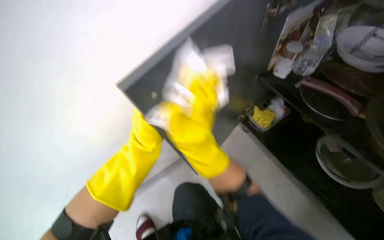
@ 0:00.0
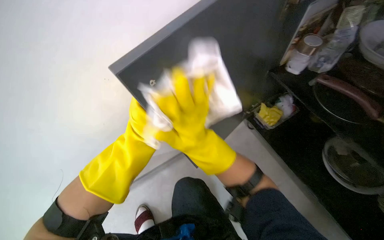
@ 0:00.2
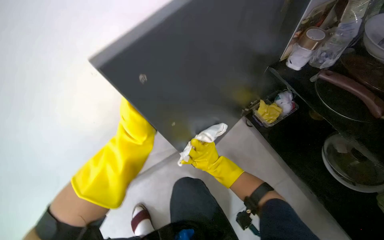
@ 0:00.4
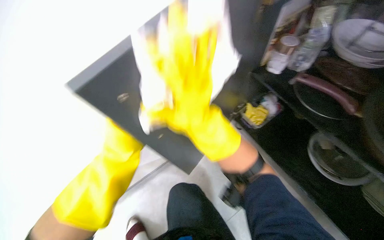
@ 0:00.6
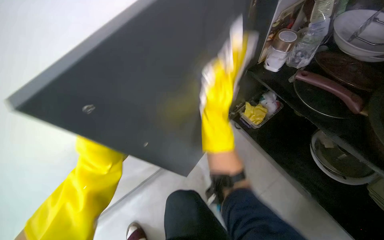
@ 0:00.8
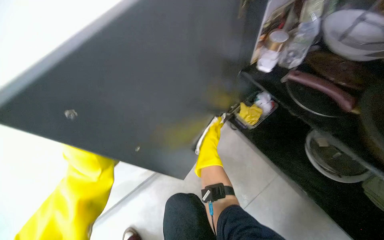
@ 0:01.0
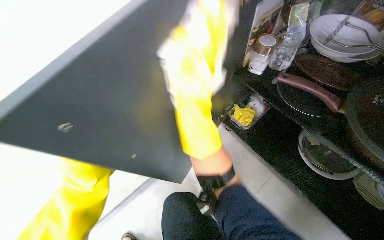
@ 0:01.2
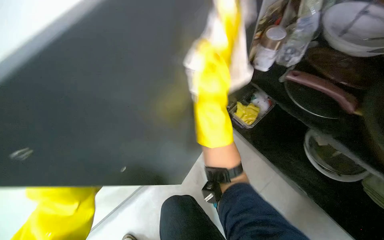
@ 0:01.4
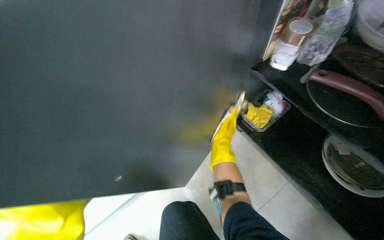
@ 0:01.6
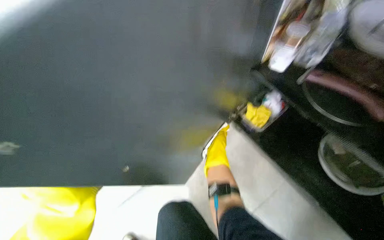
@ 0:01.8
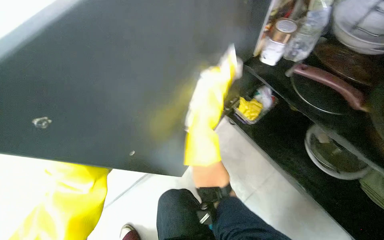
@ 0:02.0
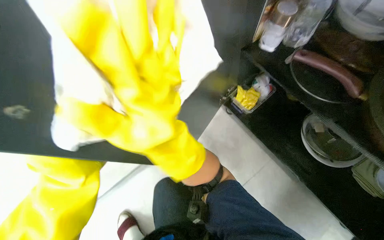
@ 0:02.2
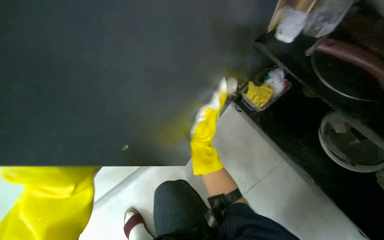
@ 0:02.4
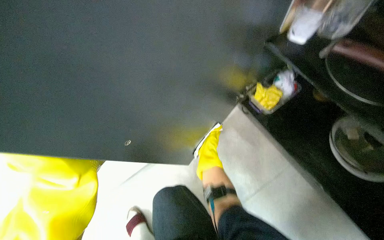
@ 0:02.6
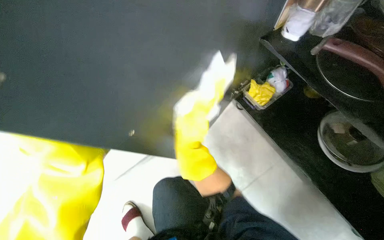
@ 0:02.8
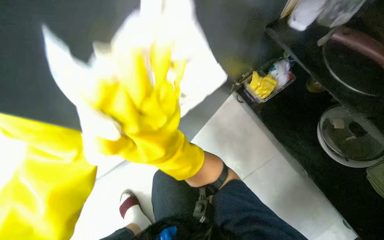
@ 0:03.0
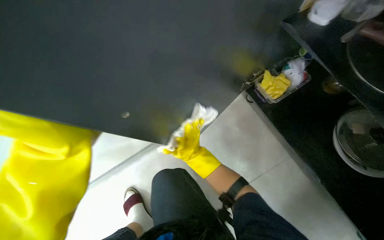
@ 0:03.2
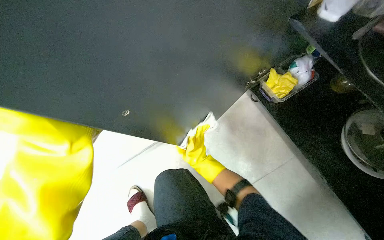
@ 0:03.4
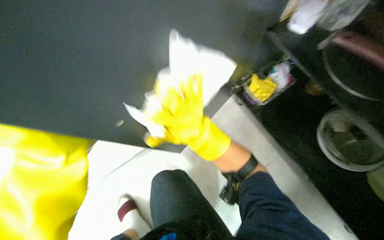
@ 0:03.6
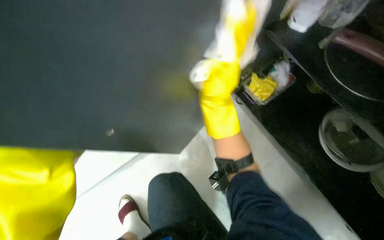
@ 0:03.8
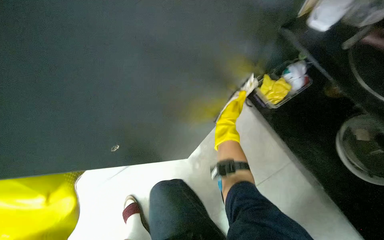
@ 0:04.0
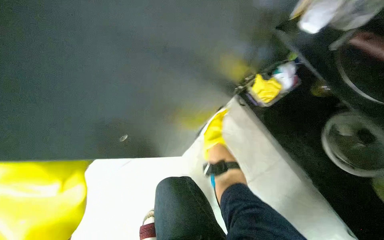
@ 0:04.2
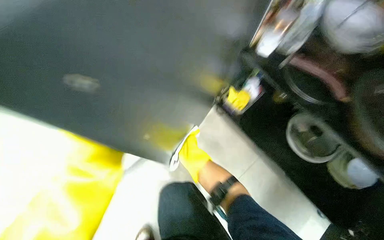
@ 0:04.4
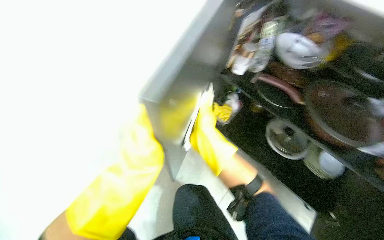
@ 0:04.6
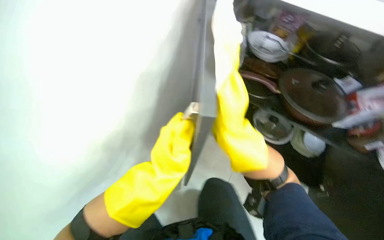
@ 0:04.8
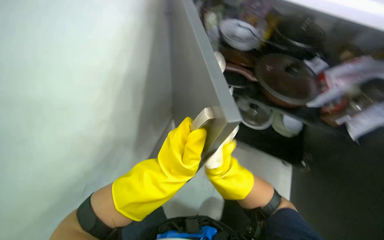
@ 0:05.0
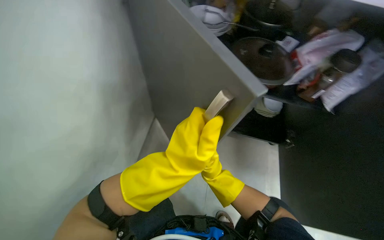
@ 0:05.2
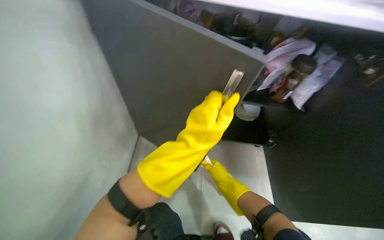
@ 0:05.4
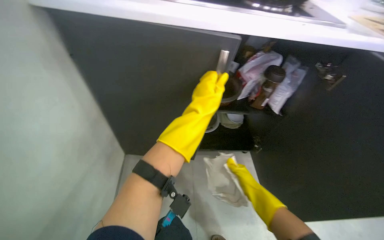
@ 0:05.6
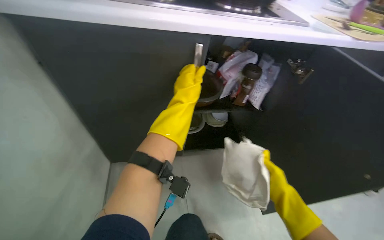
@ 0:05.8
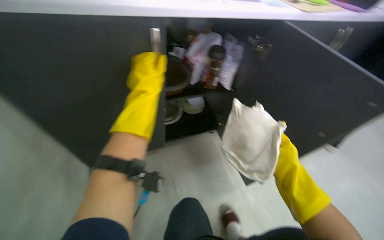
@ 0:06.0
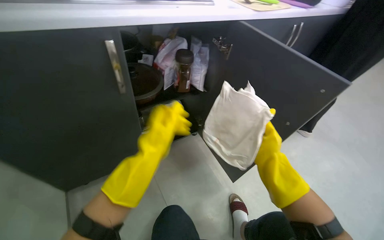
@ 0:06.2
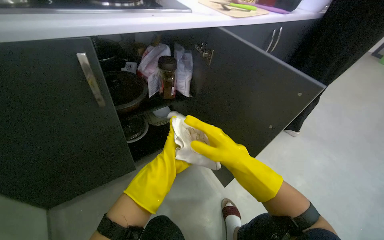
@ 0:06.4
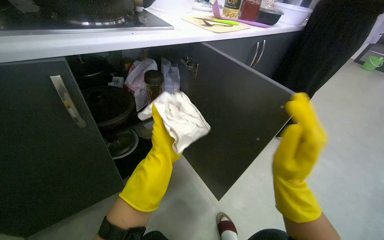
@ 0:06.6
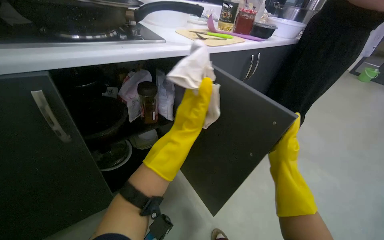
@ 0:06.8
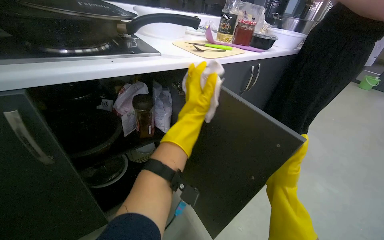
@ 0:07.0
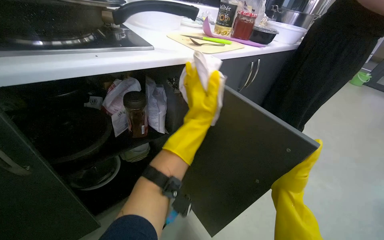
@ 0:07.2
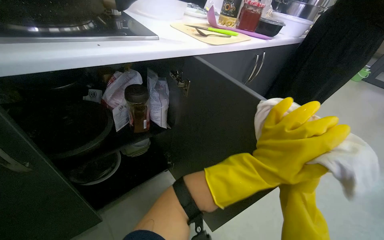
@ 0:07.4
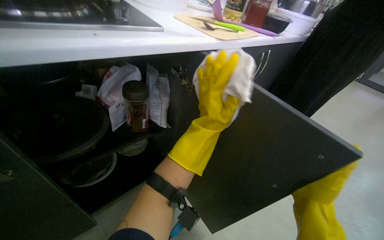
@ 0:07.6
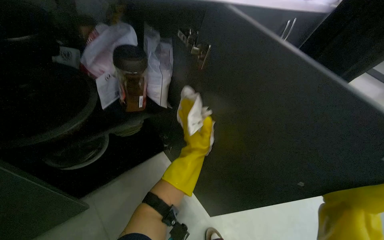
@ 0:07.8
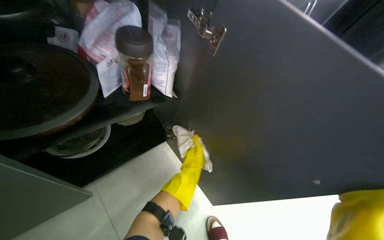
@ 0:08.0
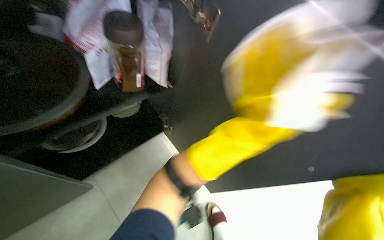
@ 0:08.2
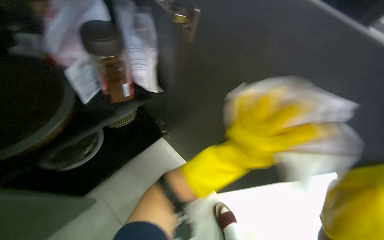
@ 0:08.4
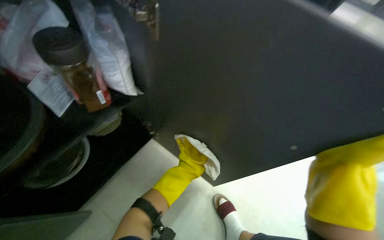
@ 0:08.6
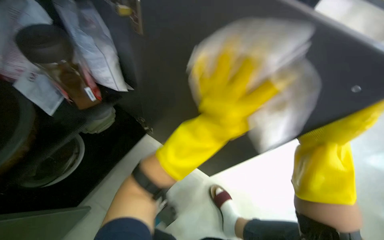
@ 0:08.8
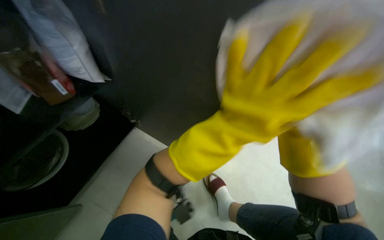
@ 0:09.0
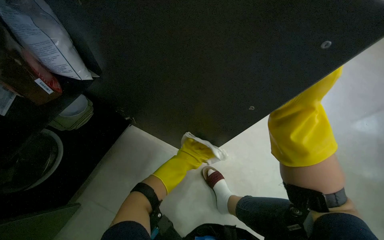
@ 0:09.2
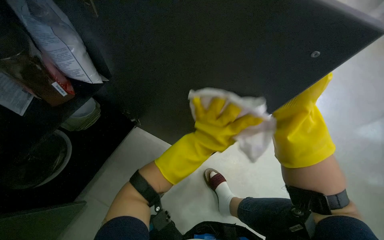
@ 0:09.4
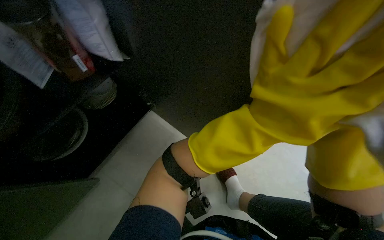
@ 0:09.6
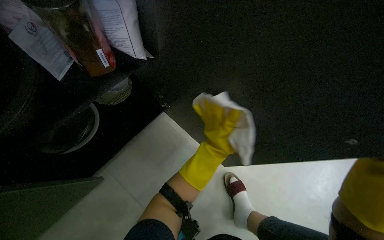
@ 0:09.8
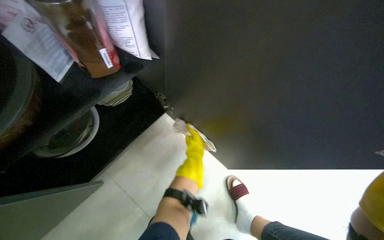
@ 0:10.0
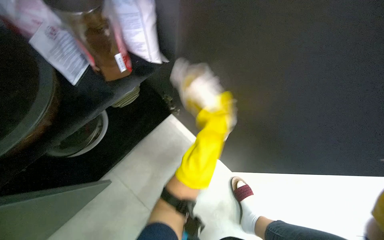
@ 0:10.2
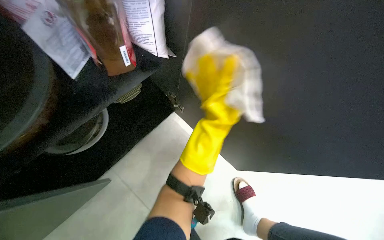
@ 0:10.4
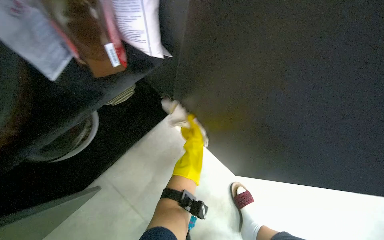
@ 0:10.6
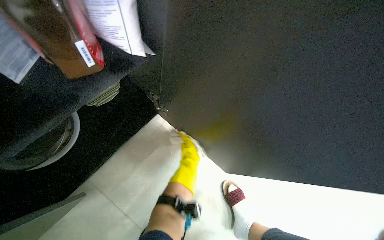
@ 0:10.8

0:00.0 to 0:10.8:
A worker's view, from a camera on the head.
Job: cleaning kitchen.
The whole recording: Wiping inside kitchen cabinet. The worker wipes the interior surfaces of the kitchen cabinet doors with a cloth.
0:00.0 to 0:01.6: The right hand goes nearer and farther, roughly 25 cm each way, reversing 2 times.
0:01.6 to 0:03.0: The right hand swings nearer and farther, roughly 35 cm each way, with 2 reversals.
0:03.0 to 0:04.6: The head rotates roughly 20 degrees to the right. The camera pitches upward, by approximately 15 degrees. The right hand swings nearer and farther, roughly 40 cm each way, with 3 reversals.
0:04.6 to 0:06.2: The wearer looks some 75 degrees further to the right.
0:07.8 to 0:09.2: The wearer looks roughly 20 degrees further downward.
0:09.2 to 0:10.8: The left hand goes nearer and farther, about 30 cm each way, reversing 3 times.

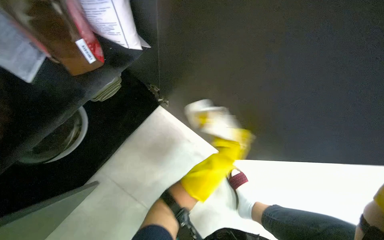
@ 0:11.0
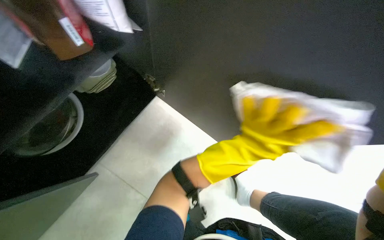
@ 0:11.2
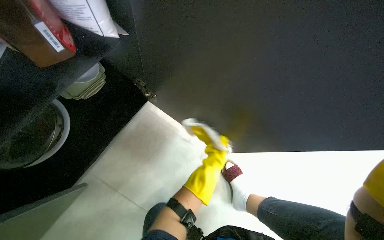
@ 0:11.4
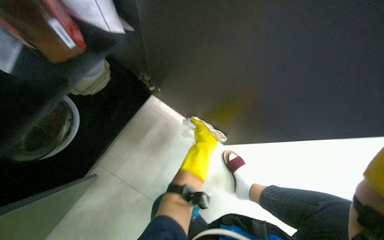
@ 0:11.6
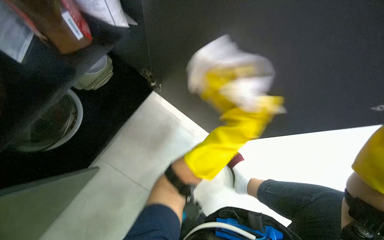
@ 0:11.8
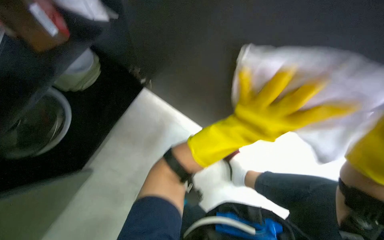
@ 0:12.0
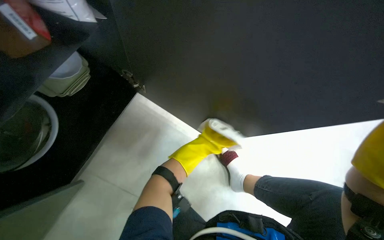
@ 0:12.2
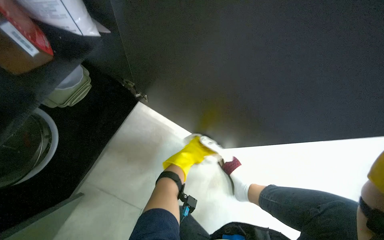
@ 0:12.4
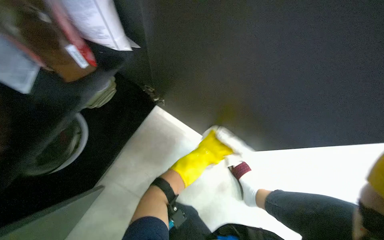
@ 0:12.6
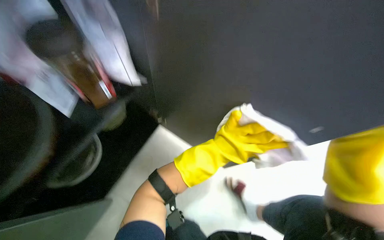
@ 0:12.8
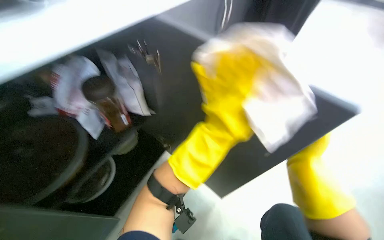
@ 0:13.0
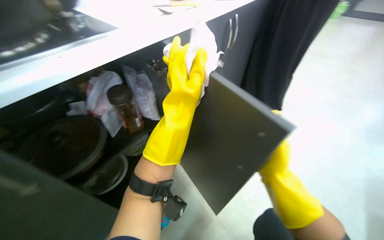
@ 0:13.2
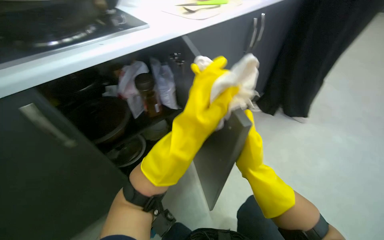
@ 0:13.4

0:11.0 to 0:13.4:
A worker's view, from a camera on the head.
Job: cleaning kitchen.
The whole recording: Wiping inside kitchen cabinet. The worker wipes the interior surfaces of the kitchen cabinet doors with a cloth.
0:11.0 to 0:12.2: The left hand goes nearer and farther, about 30 cm each way, reversing 3 times.
0:12.2 to 0:13.4: The camera is aimed approximately 20 degrees further to the left. The view tips upward by roughly 25 degrees. The left hand shifts roughly 50 cm nearer to the camera.

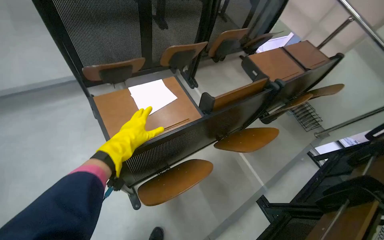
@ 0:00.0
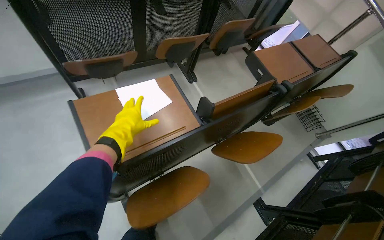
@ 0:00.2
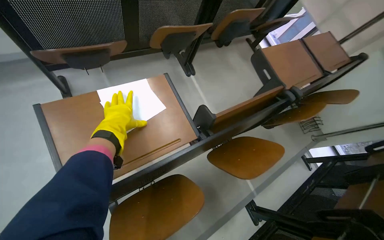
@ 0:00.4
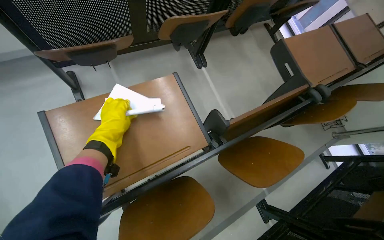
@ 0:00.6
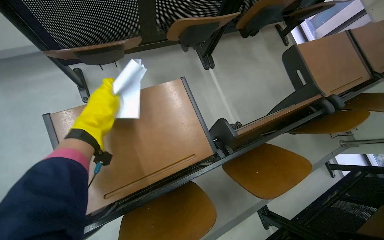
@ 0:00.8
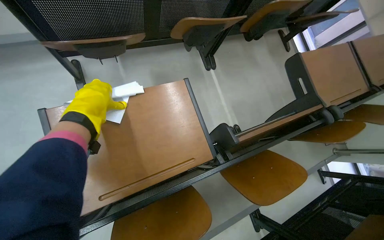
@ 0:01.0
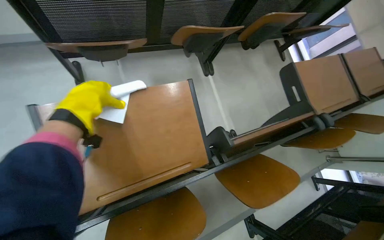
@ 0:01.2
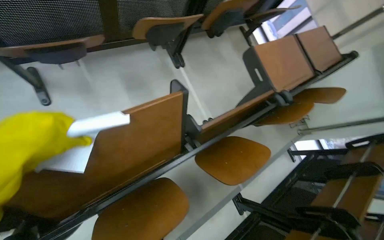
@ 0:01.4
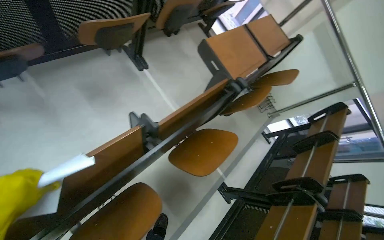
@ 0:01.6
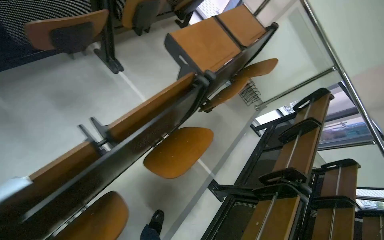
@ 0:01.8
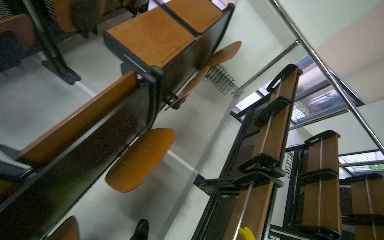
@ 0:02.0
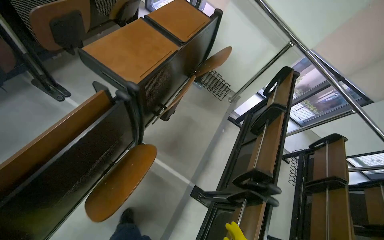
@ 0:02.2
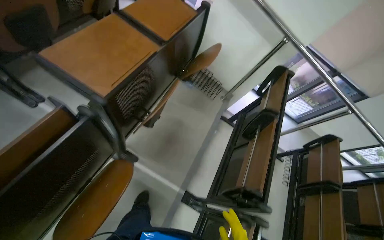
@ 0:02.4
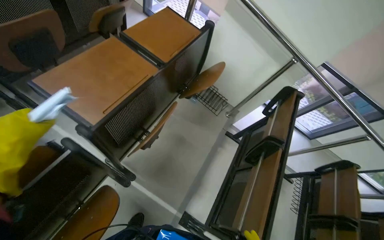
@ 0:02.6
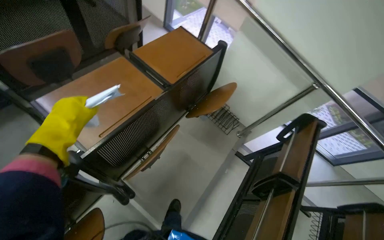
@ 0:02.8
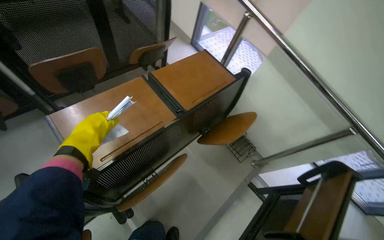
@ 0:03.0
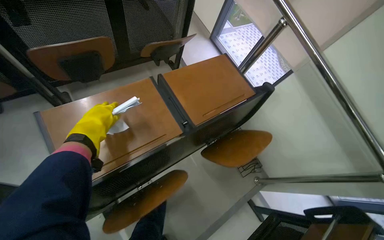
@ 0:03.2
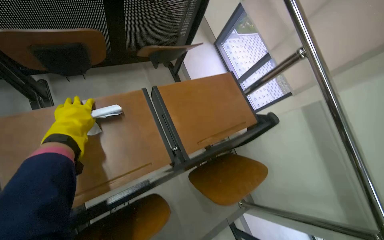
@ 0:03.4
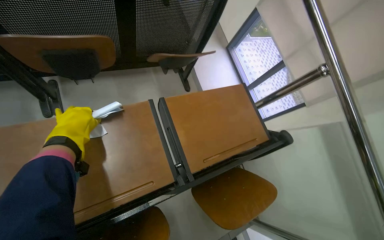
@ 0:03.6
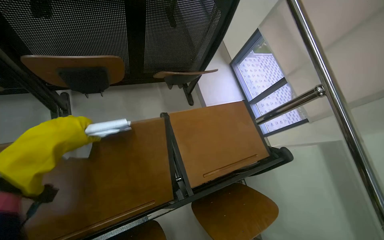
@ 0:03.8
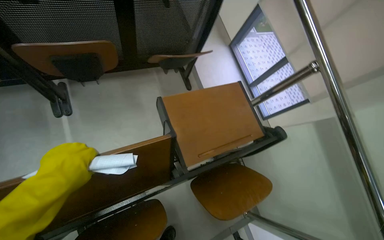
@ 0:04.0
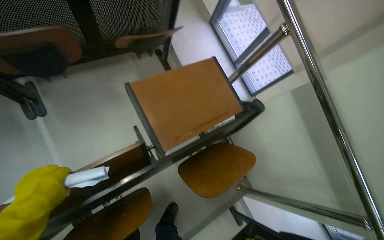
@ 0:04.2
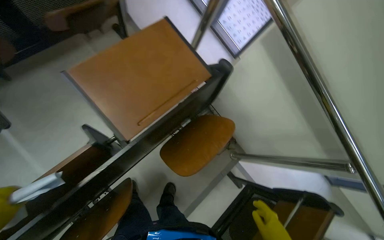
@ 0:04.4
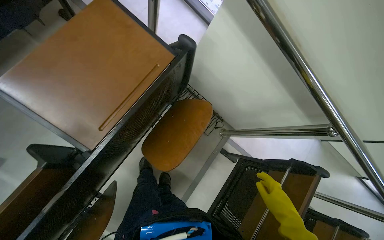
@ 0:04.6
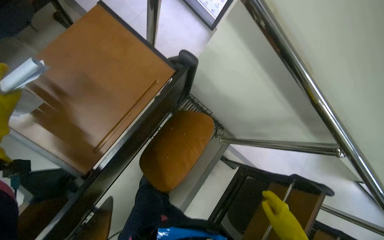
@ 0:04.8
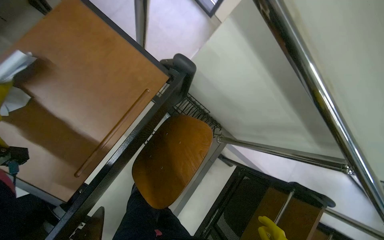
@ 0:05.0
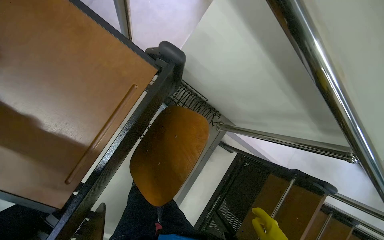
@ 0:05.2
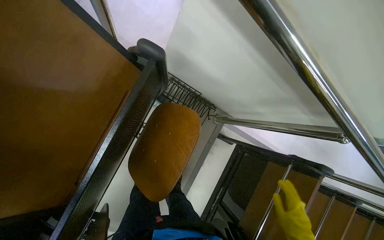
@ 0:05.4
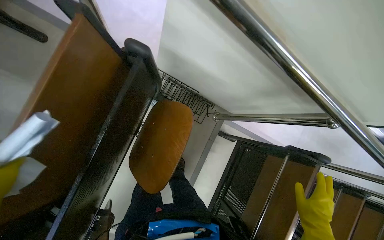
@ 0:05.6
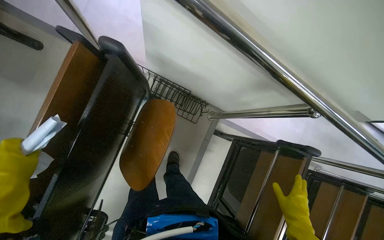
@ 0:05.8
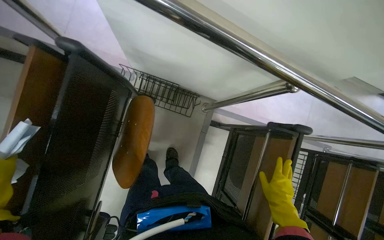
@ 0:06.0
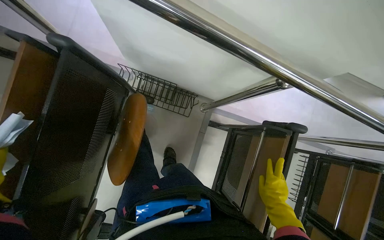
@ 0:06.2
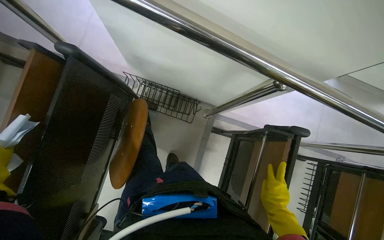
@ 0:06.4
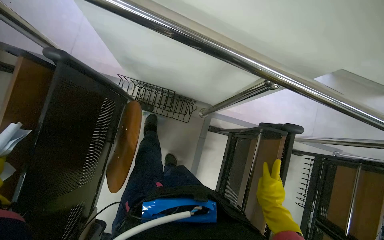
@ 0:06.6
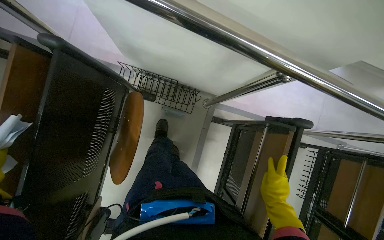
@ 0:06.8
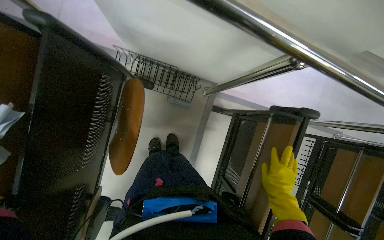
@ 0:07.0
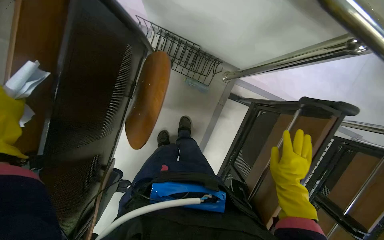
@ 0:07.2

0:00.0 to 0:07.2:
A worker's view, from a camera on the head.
Job: organizing items.
The whole recording: Cleaning auditorium desks. The worker sprays and wipes the desks in the auditorium.
0:00.0 to 0:01.4: The wearer looks about 15 degrees further downward.
0:01.4 to 0:02.8: The wearer moves about 1 m.
0:02.8 to 0:04.4: The camera travels some 60 cm. The wearer looks roughly 15 degrees further downward.
0:04.4 to 0:05.8: The view tips downward by some 20 degrees.
0:05.8 to 0:07.2: The view tips downward by roughly 10 degrees.
